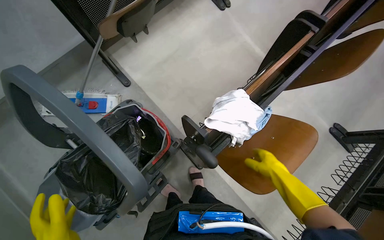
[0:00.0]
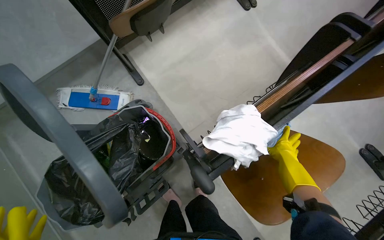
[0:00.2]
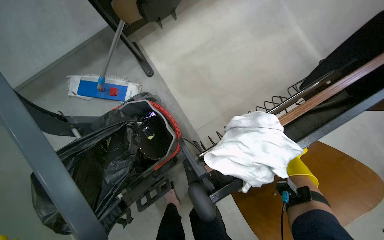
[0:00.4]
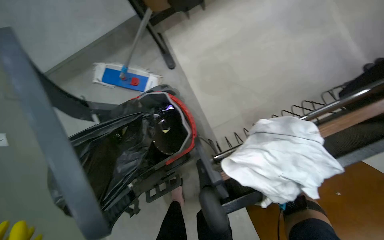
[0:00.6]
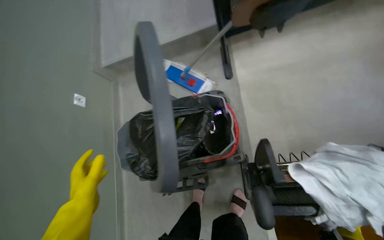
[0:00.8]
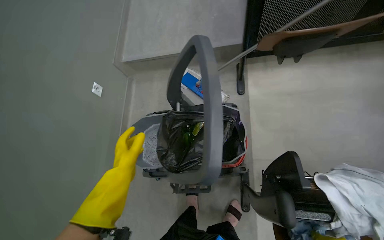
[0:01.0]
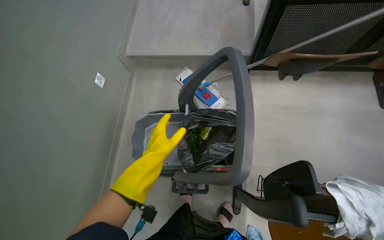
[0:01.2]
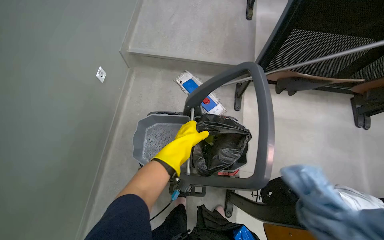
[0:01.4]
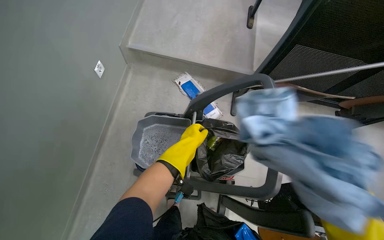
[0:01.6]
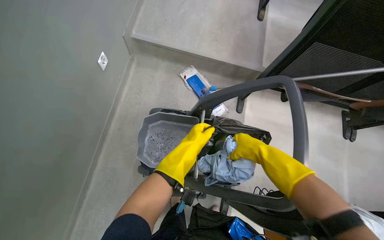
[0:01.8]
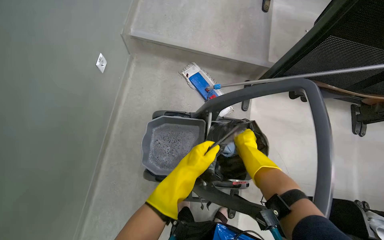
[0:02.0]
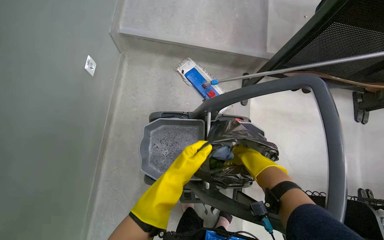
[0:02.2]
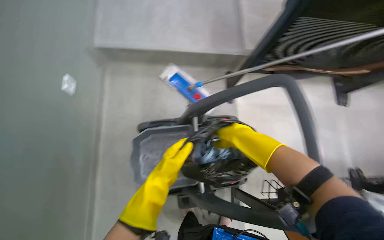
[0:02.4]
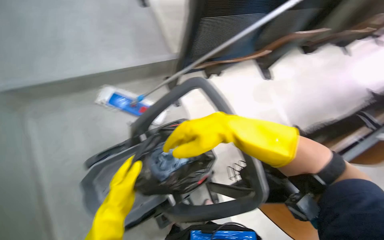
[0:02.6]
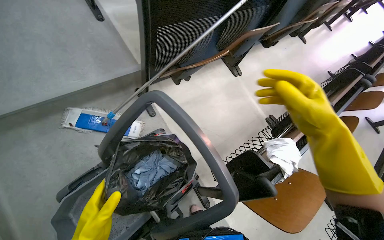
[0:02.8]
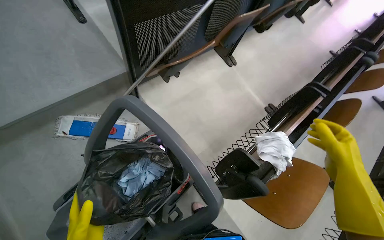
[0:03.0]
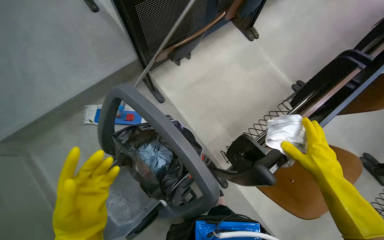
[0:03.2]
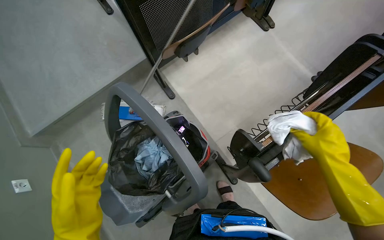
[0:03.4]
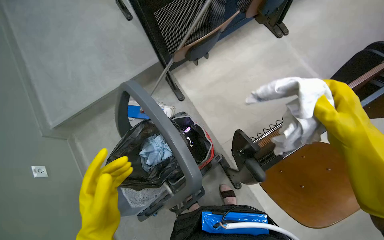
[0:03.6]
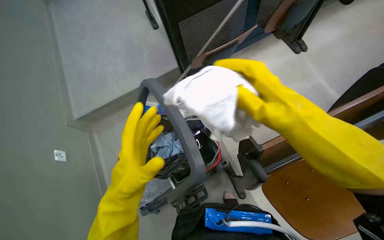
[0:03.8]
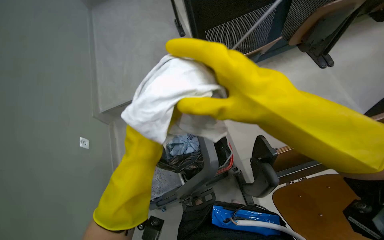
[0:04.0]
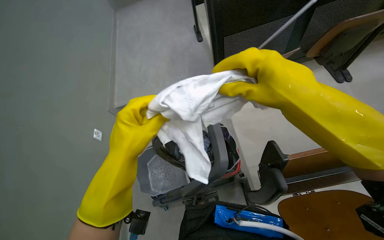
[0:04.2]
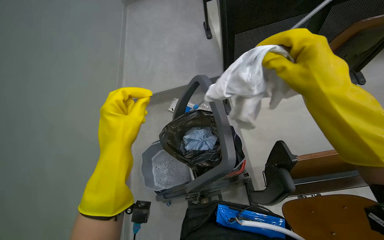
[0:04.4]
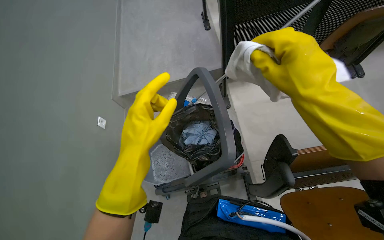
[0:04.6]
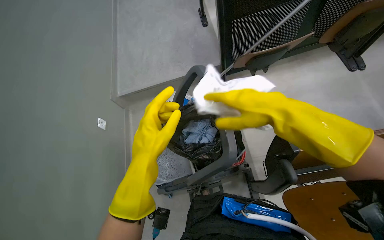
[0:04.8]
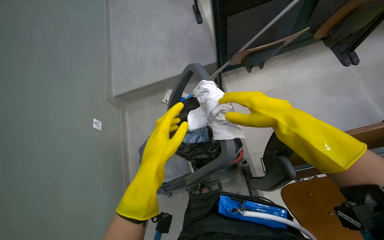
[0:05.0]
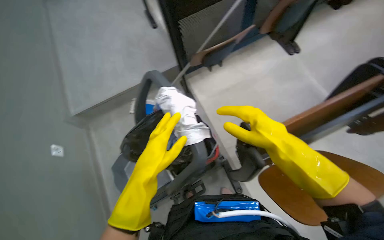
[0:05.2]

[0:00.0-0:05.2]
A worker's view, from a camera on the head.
Job: managing trash.
The whole recording: Collecting trash into cart. The worker collects various trash items from desks and places them into the cart.
0:00.0 to 0:01.8: The head travels some 40 cm. The scene rotates clockwise by about 60 degrees.
0:01.8 to 0:03.4: The scene rotates counterclockwise by approximately 50 degrees.

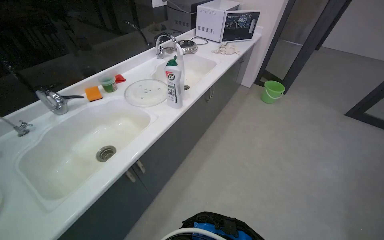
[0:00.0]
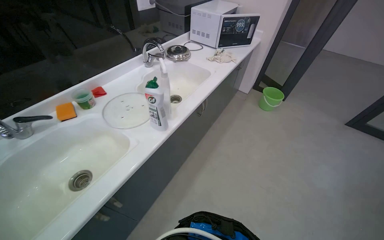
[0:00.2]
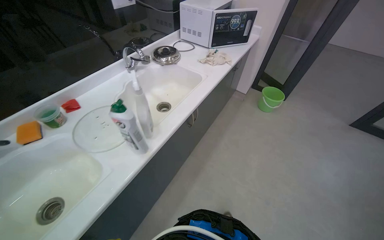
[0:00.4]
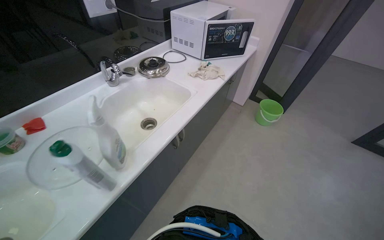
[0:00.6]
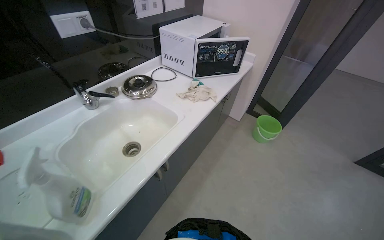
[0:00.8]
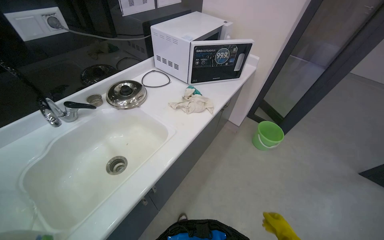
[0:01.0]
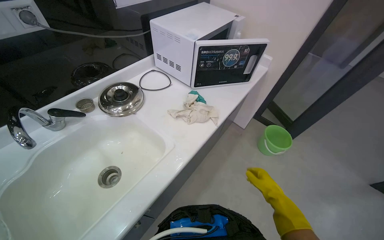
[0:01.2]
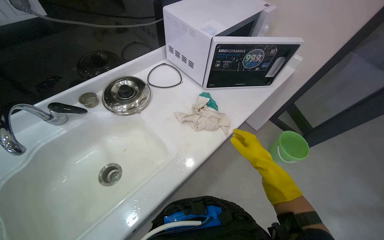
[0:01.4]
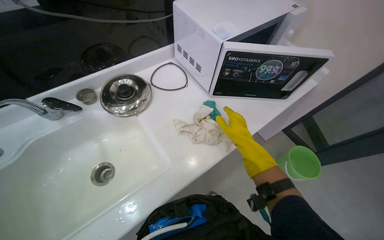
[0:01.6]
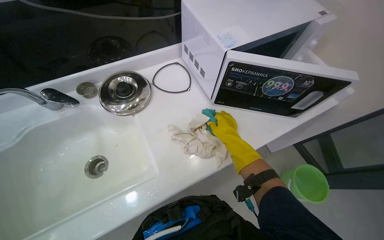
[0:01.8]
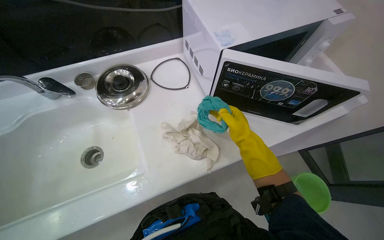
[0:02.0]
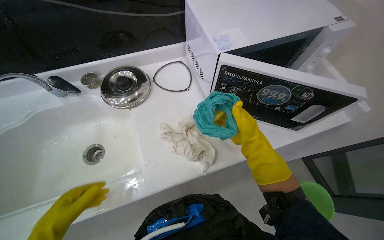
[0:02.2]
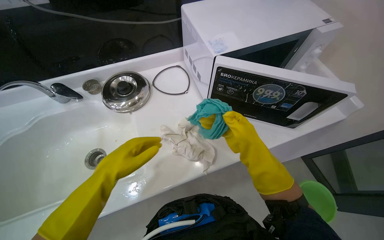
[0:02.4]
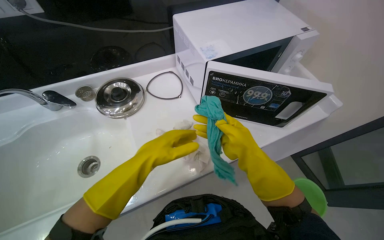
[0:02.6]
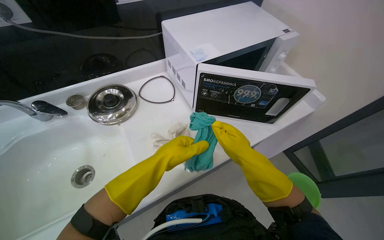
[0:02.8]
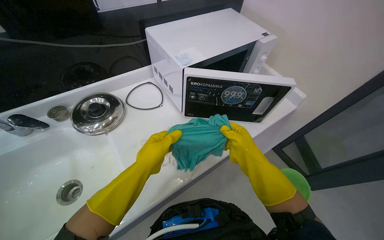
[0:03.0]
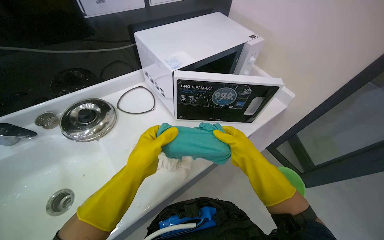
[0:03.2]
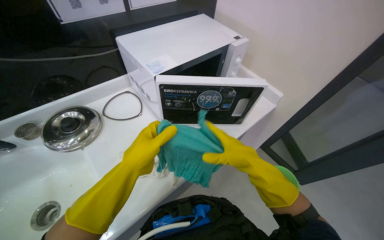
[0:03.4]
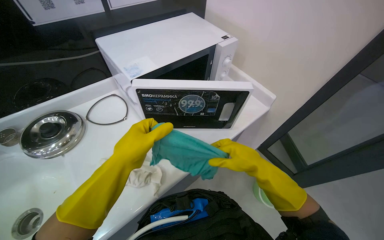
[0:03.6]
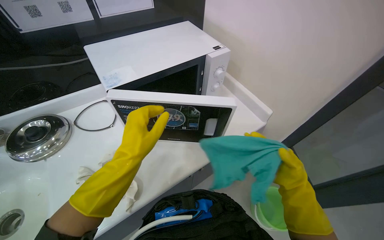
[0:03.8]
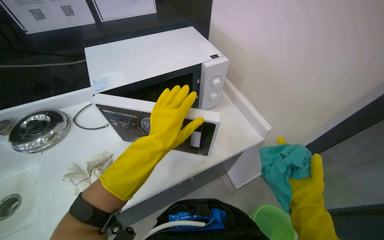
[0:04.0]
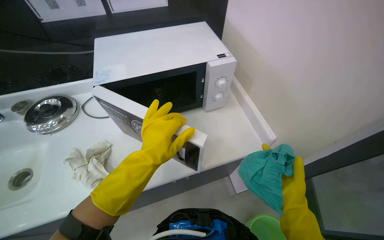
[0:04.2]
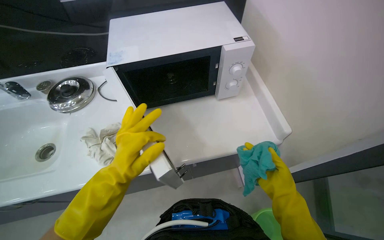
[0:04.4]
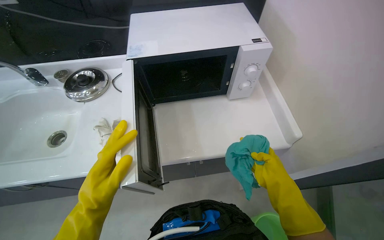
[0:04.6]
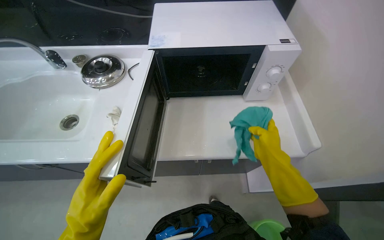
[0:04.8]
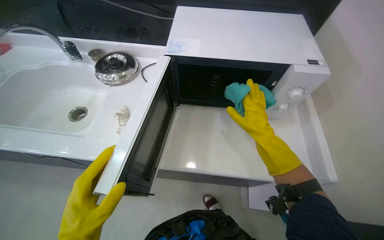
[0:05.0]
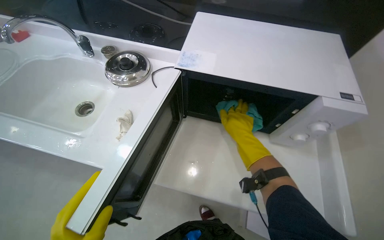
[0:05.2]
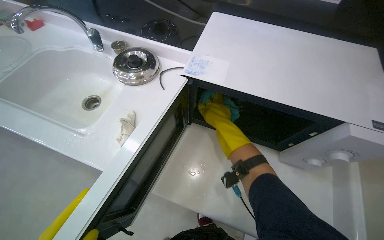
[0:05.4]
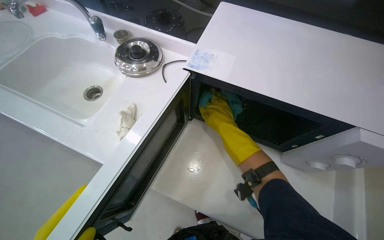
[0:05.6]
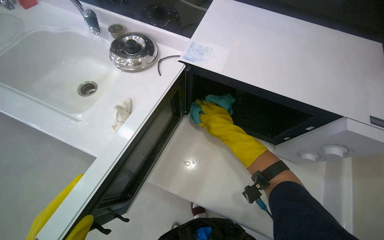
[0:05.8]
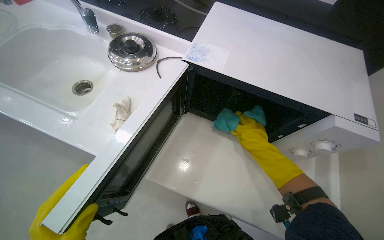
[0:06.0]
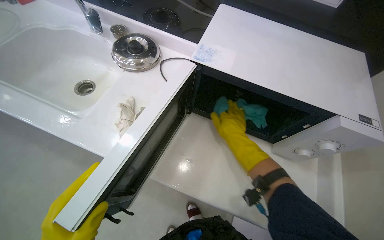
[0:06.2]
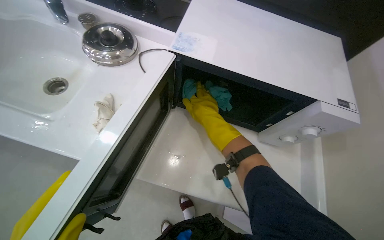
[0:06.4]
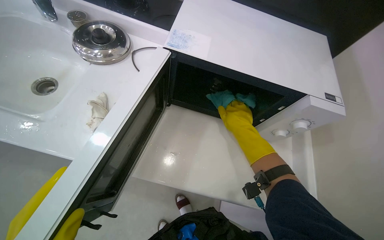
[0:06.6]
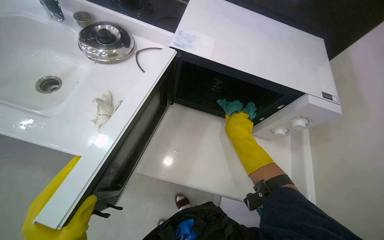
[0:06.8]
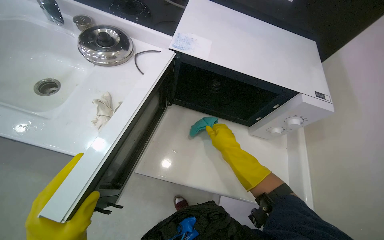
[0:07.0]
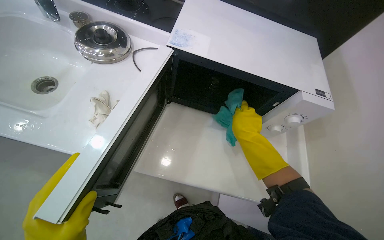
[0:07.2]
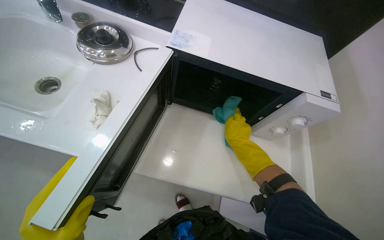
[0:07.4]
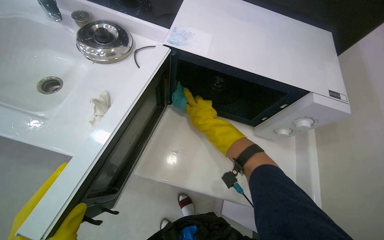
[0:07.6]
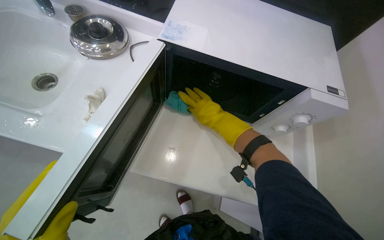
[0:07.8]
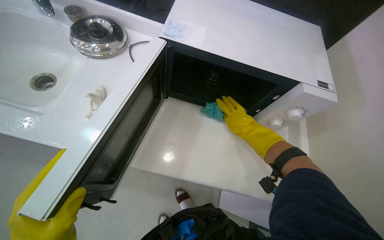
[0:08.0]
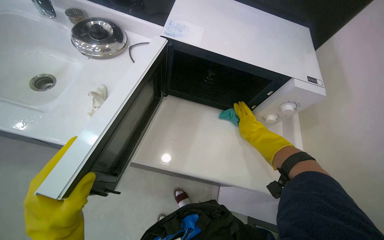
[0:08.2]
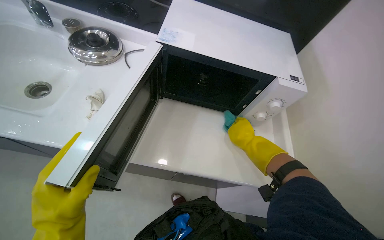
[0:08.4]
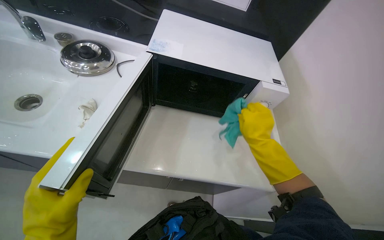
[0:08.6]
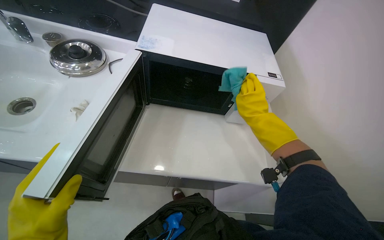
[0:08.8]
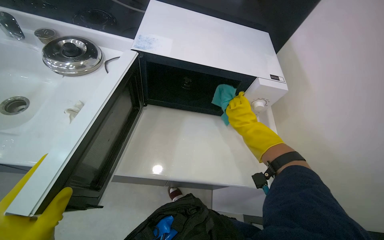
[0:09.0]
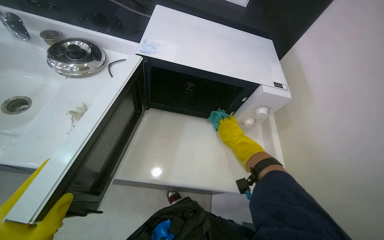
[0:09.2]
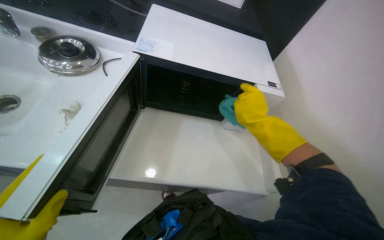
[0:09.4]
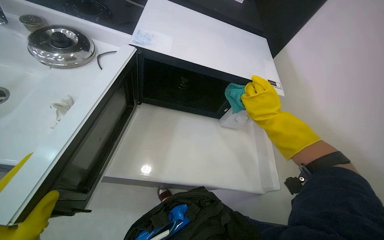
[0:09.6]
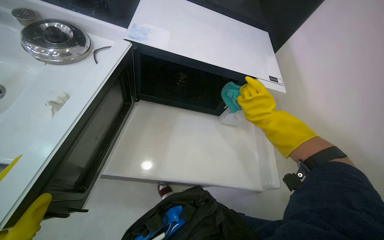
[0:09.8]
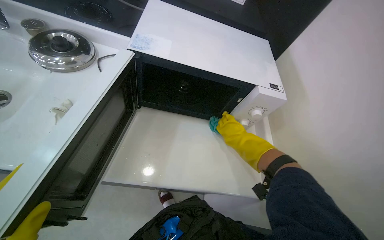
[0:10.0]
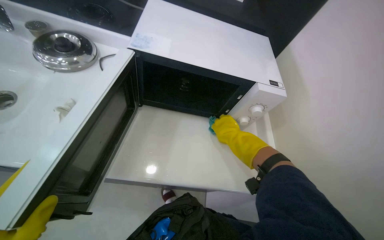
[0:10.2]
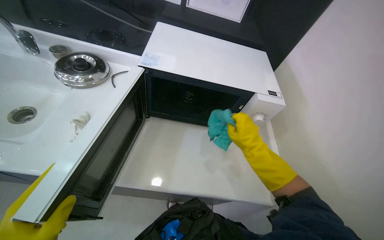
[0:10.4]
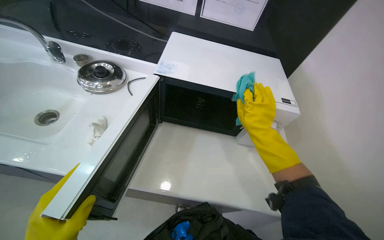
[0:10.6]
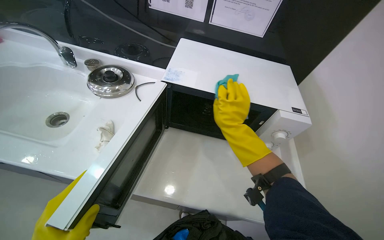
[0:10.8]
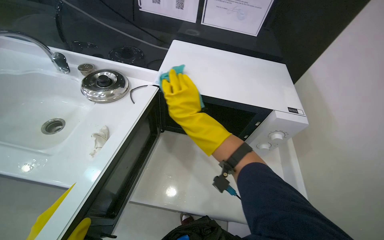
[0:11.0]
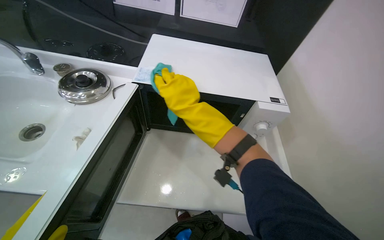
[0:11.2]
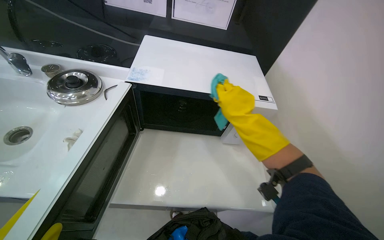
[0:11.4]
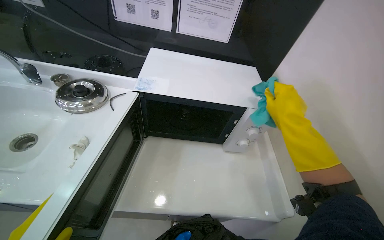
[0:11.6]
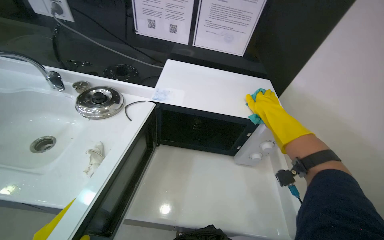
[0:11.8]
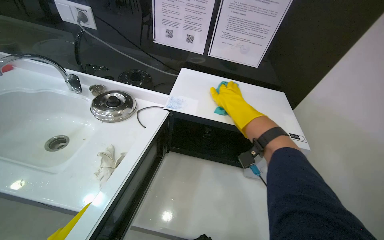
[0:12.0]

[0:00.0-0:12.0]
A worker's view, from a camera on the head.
Job: cleaning kitchen.
The whole recording: Cleaning microwave. The worker wipes the inside and outside surfaces of the microwave with a cloth.
0:00.0 to 0:01.6: The wearer moves some 1 m. The view tilts some 10 degrees downward.
0:03.0 to 0:04.4: The camera travels about 40 cm. The wearer's head swings roughly 25 degrees to the left.
0:04.4 to 0:06.0: The scene rotates clockwise by about 35 degrees.
0:06.0 to 0:07.6: The right hand moves left and right over about 20 cm, changing direction 2 times.
0:07.6 to 0:09.0: The right hand heads to the right, covering approximately 20 cm.
0:10.4 to 0:12.0: The right hand swings left and right, some 25 cm each way, with 2 reversals.

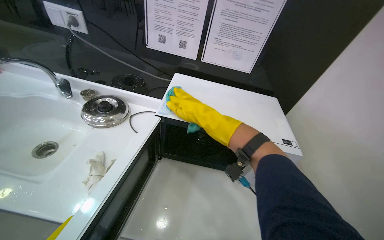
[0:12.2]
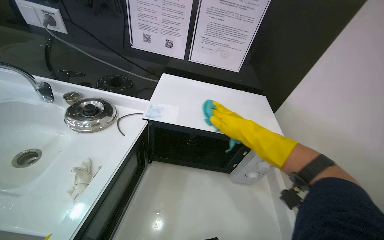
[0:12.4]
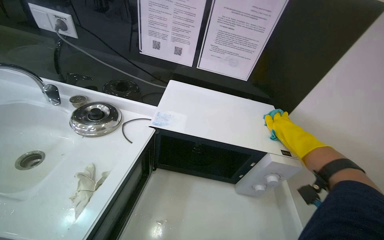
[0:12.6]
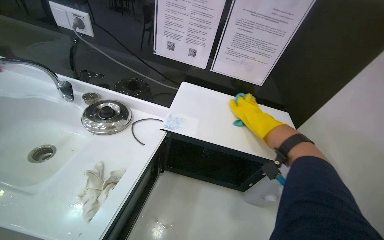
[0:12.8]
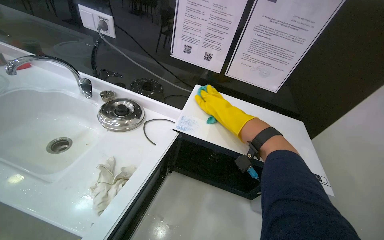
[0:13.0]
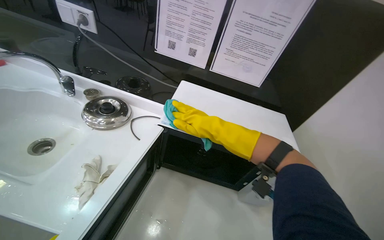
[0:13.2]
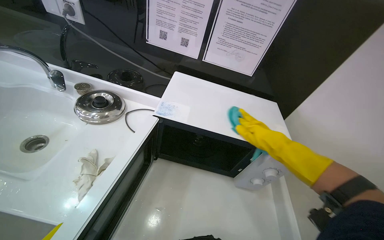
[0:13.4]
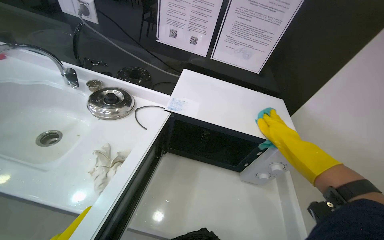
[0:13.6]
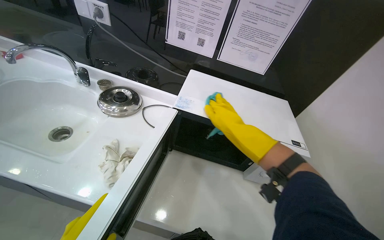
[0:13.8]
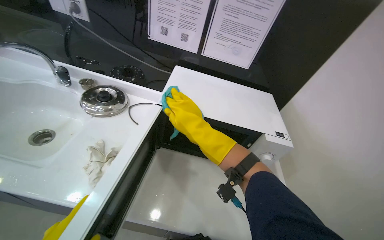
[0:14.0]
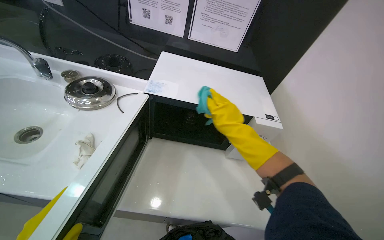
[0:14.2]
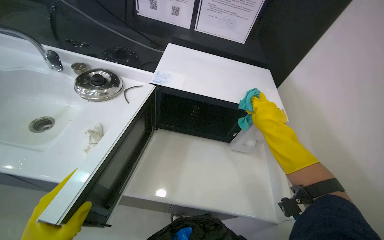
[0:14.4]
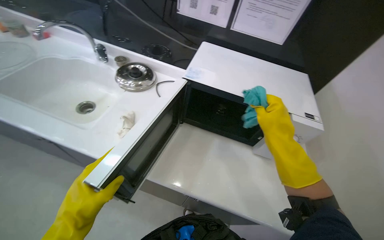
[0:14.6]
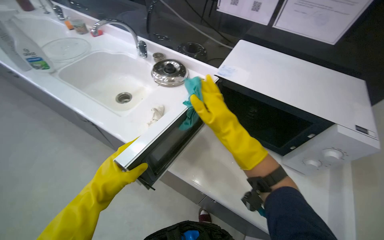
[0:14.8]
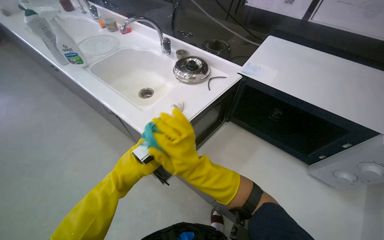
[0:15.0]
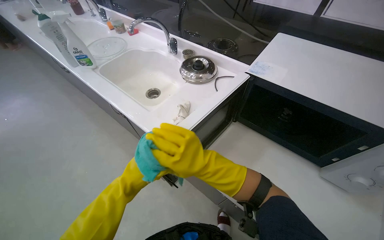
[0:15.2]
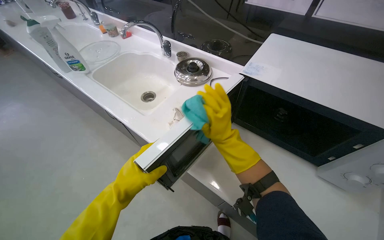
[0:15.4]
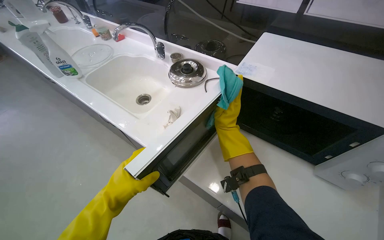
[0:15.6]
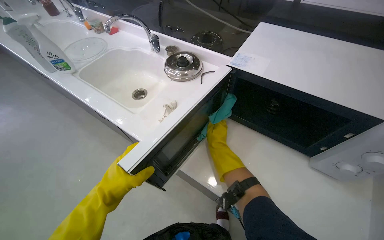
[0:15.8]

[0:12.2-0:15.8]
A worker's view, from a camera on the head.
Job: cleaning kitchen.
The whole recording: Cleaning microwave. The worker wipes the inside and outside surfaces of the microwave with a cloth.
0:12.2 to 0:14.0: The right hand goes left and right, approximately 30 cm each way, reversing 3 times.
0:14.0 to 0:15.8: The view swings some 25 degrees to the left.
